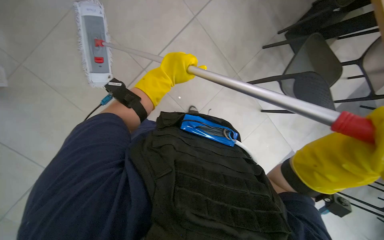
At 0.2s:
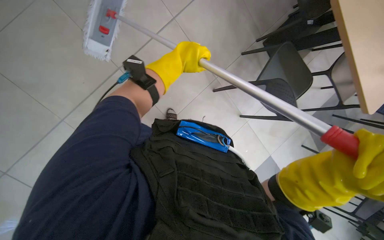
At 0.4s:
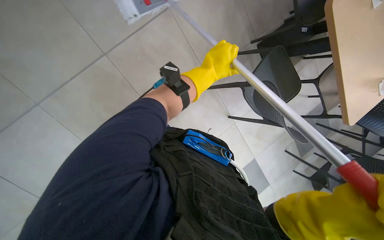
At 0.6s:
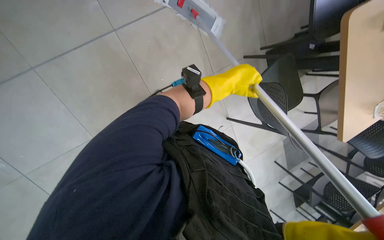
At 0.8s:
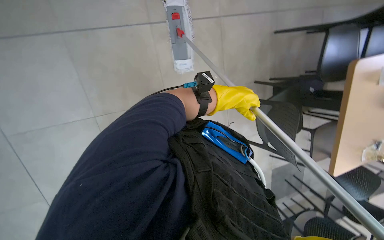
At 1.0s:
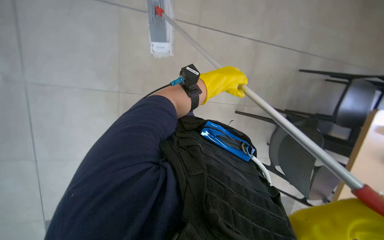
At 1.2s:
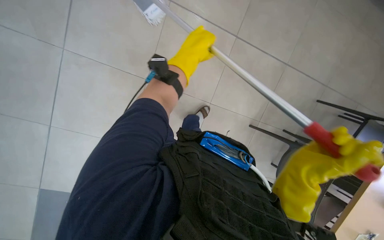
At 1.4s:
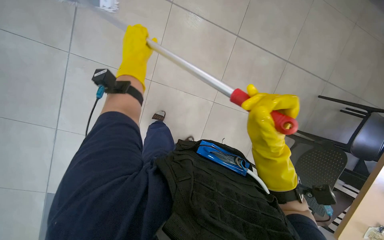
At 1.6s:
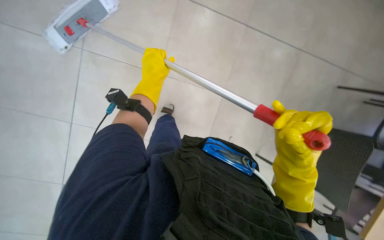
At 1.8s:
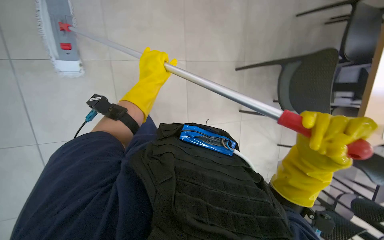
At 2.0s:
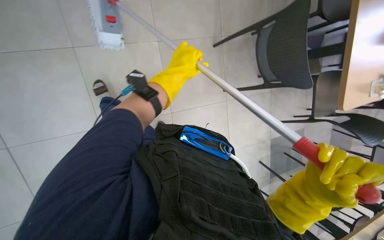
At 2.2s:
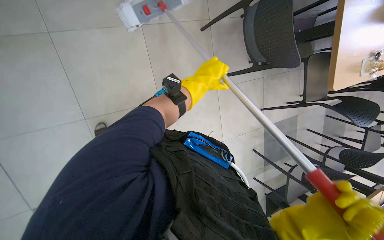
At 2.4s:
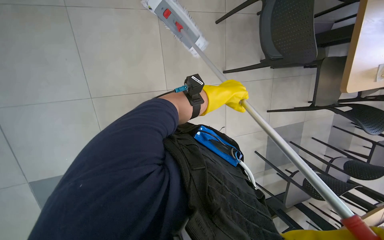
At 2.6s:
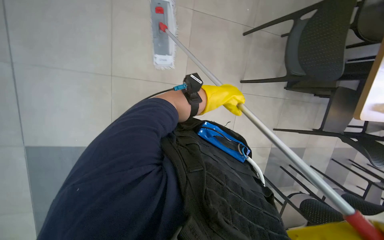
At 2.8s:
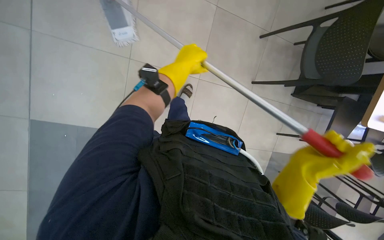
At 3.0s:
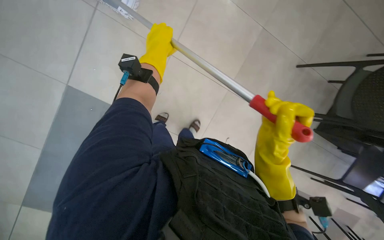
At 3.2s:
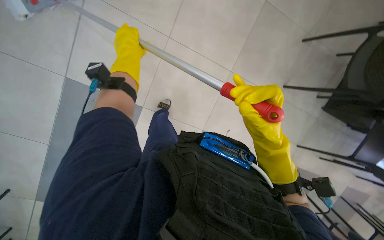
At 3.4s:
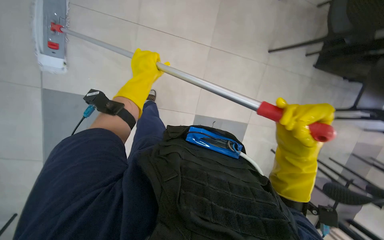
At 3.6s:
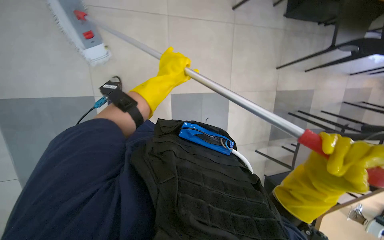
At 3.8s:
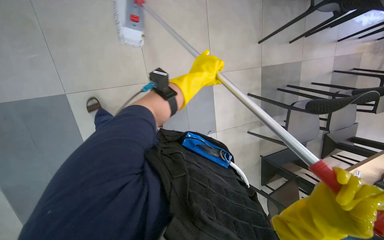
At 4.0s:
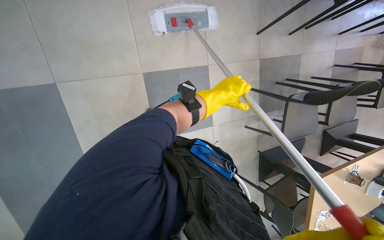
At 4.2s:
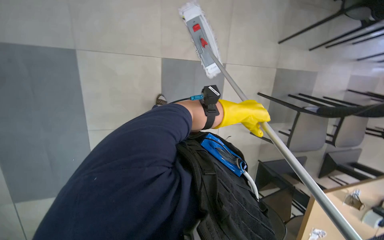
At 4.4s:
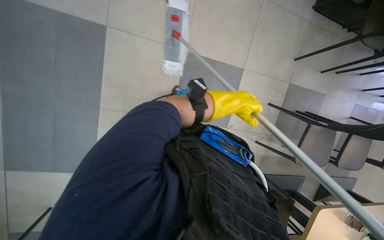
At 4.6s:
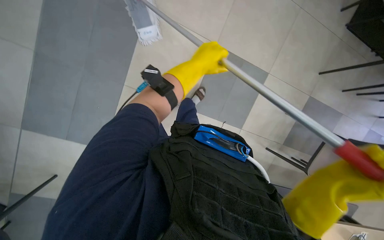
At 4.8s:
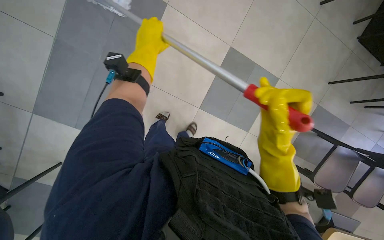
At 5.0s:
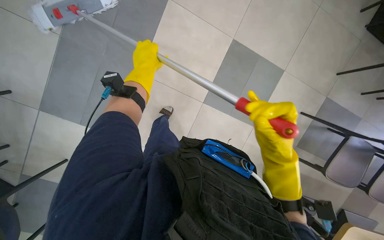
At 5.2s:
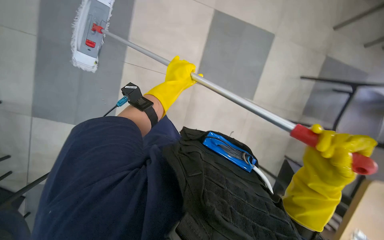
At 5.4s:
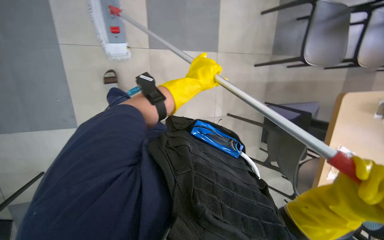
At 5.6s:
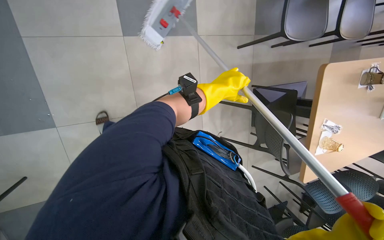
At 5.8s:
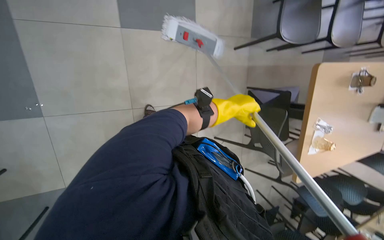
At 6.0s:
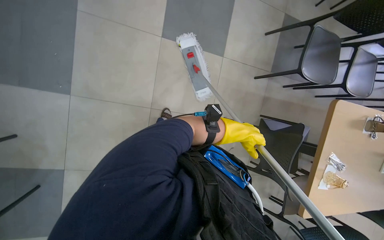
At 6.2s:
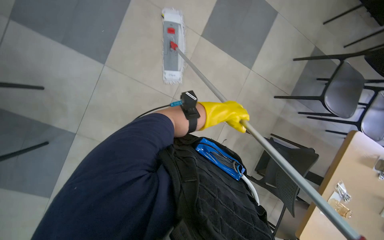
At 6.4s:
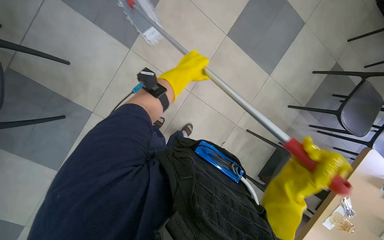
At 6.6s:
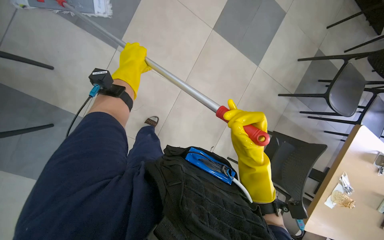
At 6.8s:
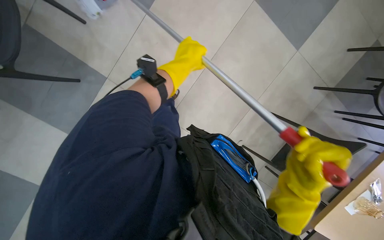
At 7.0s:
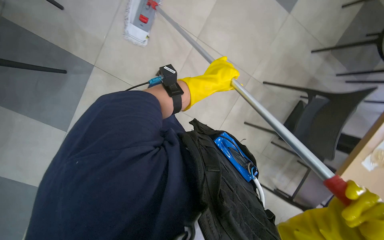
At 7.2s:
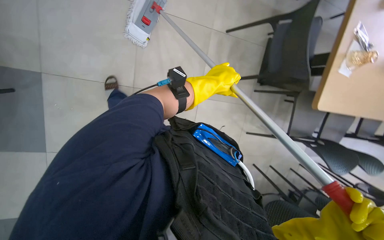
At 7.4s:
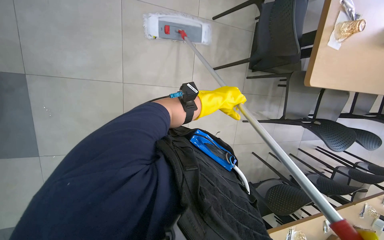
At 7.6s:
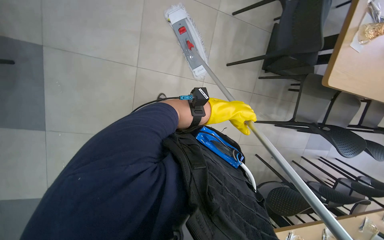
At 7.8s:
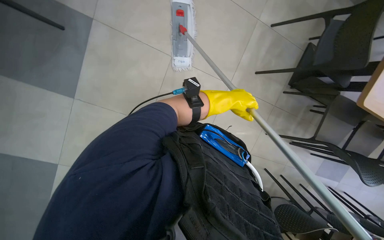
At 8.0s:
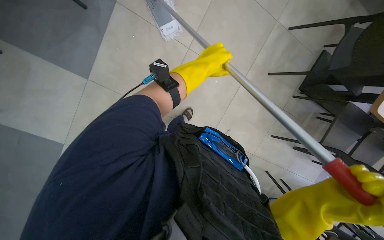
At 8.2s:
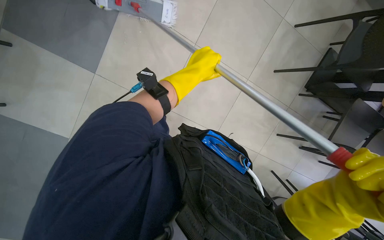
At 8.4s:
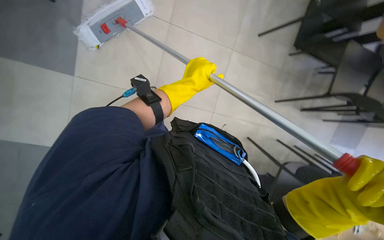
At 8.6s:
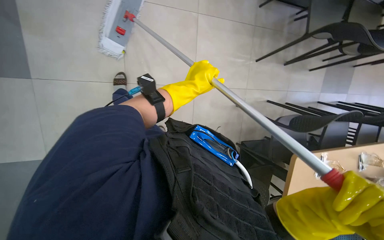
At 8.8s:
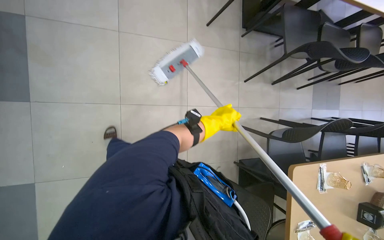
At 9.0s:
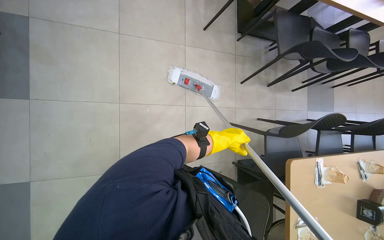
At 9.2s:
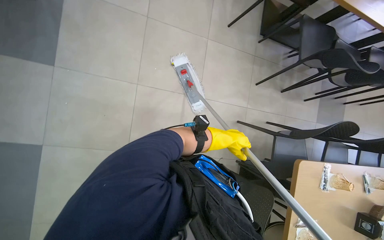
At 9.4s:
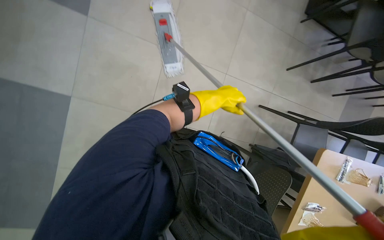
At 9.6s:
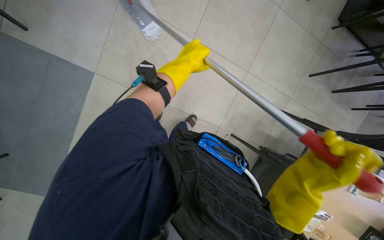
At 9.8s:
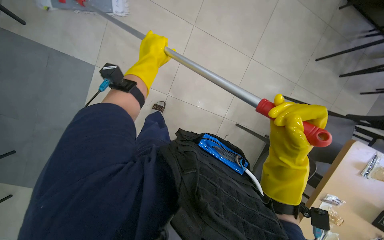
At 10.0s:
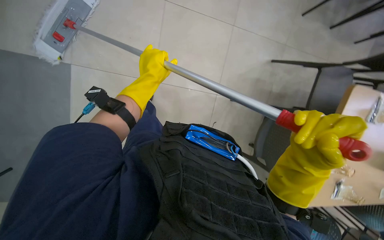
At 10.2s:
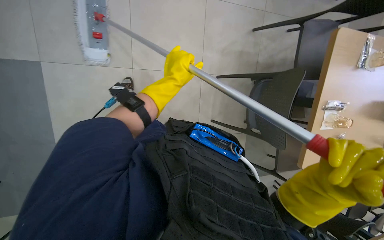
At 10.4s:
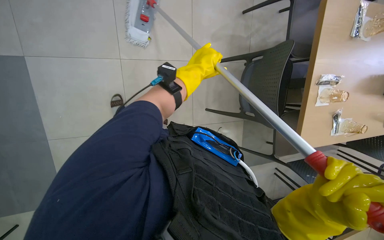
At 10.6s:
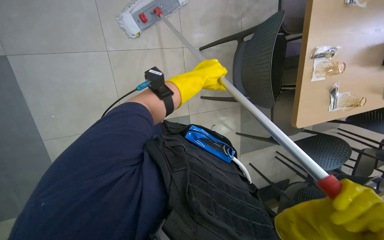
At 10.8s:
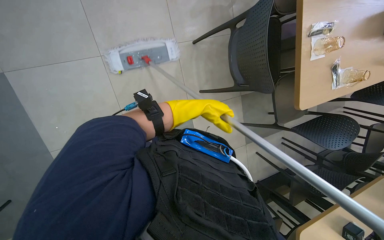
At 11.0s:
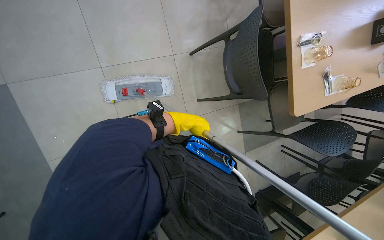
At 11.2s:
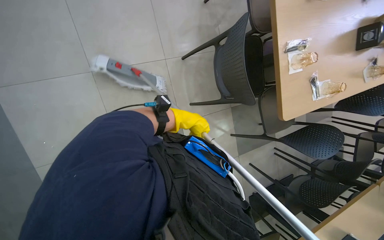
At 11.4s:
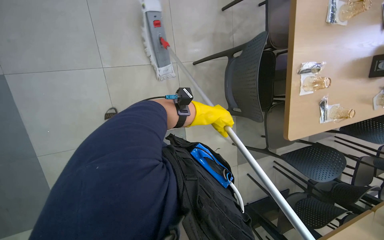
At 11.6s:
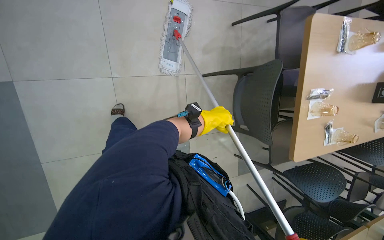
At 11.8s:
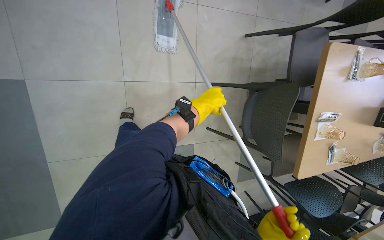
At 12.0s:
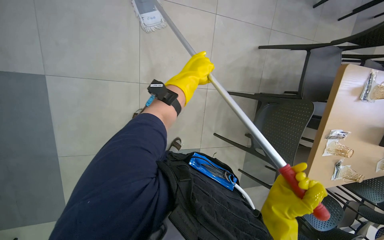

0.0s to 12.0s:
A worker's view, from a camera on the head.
Job: mopping floor.
The whole recording: Mopping cafeteria floor. The worker mops the cafeteria floor, moving around tables and chairs and periodically cleaning the mop head.
0.0s to 1.6s: The left hand is displaced farther from the camera by some 10 cm, and goes to the right and returns, approximately 5 cm each way.
1.6s to 3.0s: The left hand reaches about 15 cm to the right, then returns.
3.0s to 4.4s: The left hand moves down the picture and to the right, approximately 35 cm.
4.4s to 6.0s: The left hand is displaced down the picture by about 35 cm, and travels to the left and back again, roughly 30 cm each way.
9.0s to 10.4s: The wearer looks roughly 15 degrees further downward.

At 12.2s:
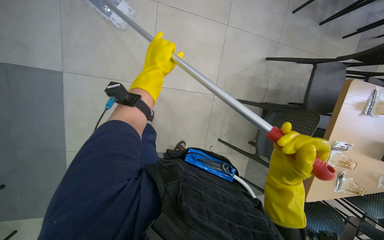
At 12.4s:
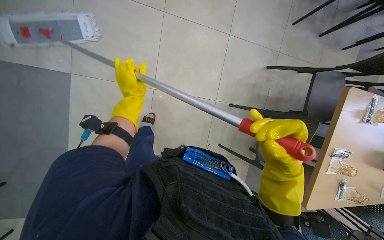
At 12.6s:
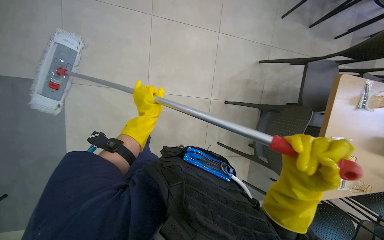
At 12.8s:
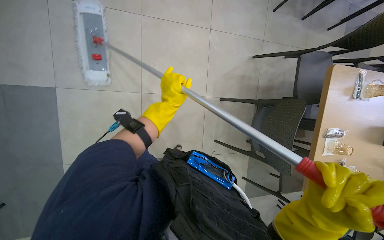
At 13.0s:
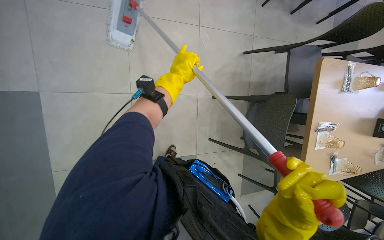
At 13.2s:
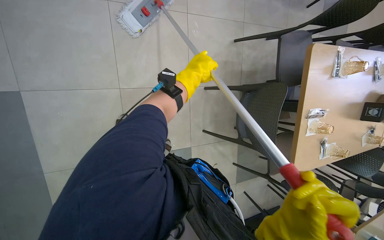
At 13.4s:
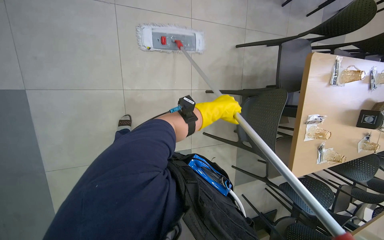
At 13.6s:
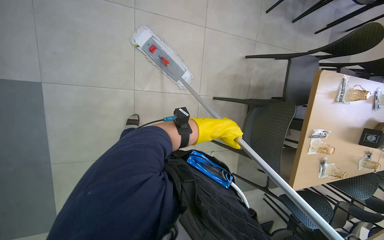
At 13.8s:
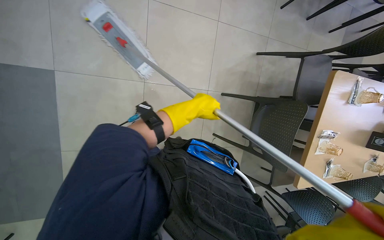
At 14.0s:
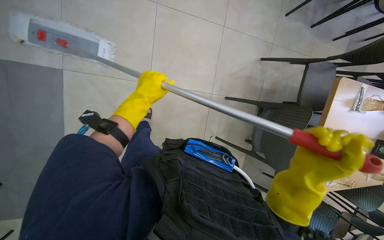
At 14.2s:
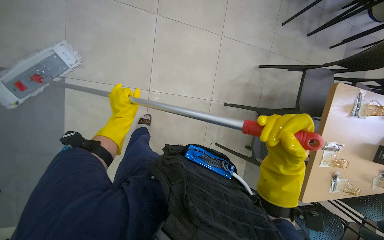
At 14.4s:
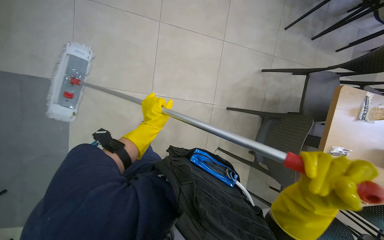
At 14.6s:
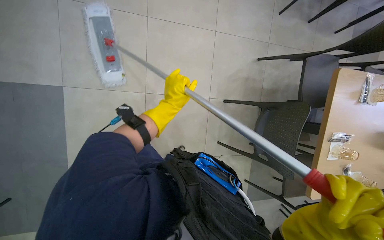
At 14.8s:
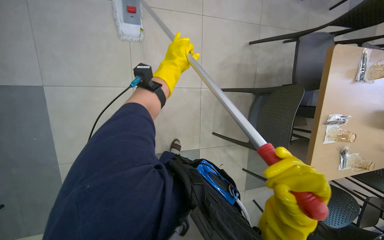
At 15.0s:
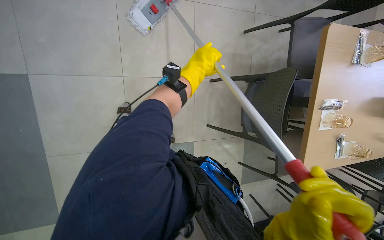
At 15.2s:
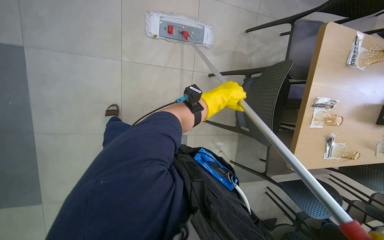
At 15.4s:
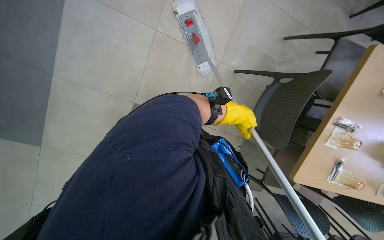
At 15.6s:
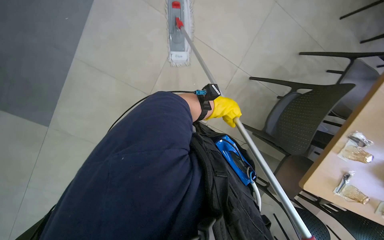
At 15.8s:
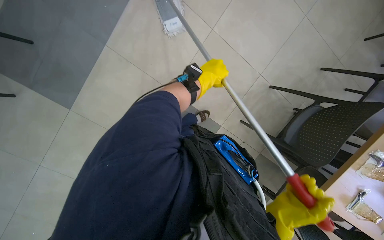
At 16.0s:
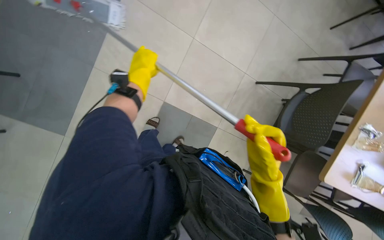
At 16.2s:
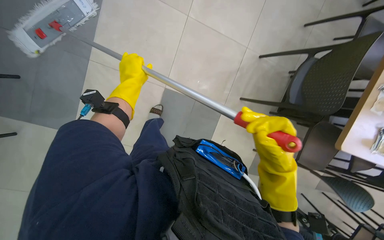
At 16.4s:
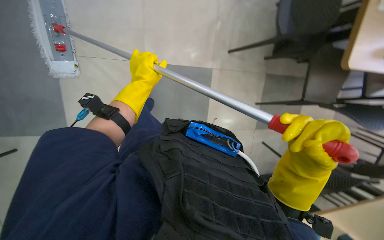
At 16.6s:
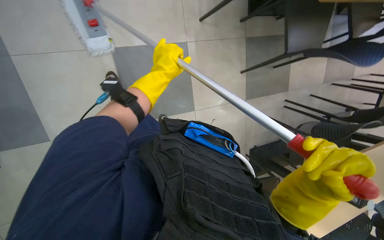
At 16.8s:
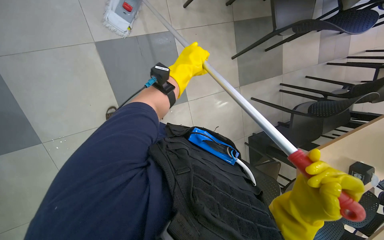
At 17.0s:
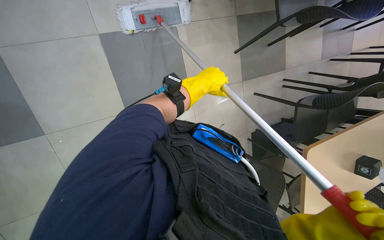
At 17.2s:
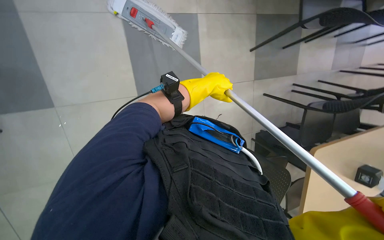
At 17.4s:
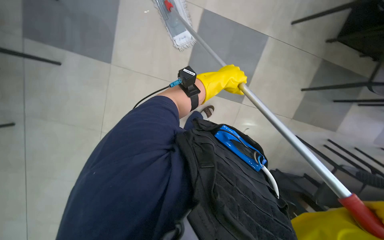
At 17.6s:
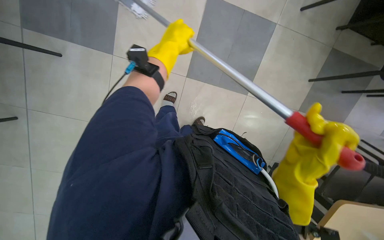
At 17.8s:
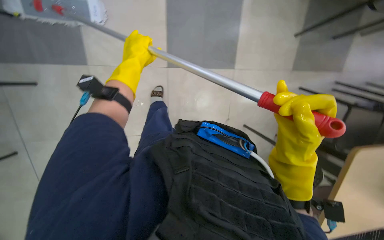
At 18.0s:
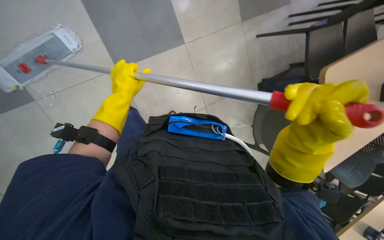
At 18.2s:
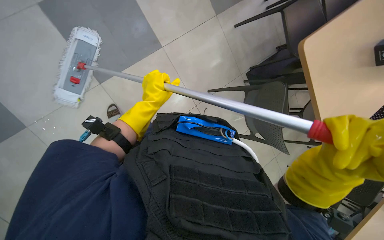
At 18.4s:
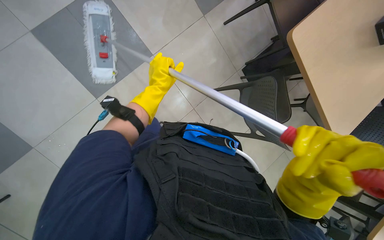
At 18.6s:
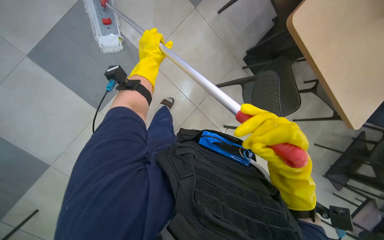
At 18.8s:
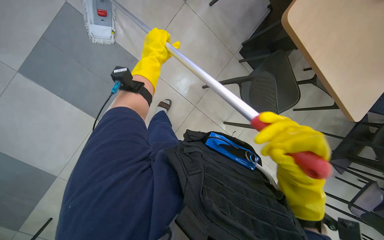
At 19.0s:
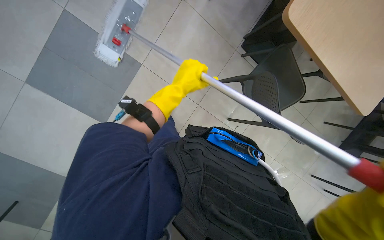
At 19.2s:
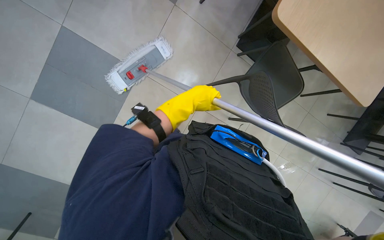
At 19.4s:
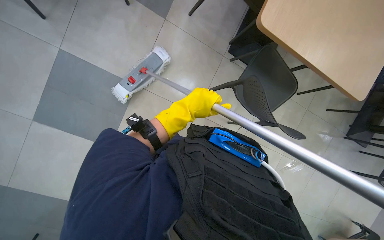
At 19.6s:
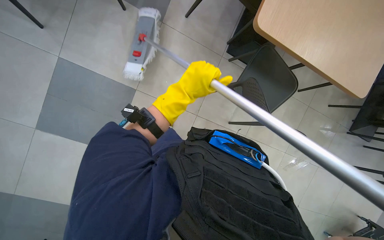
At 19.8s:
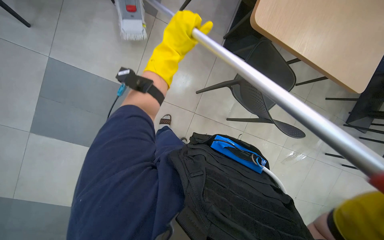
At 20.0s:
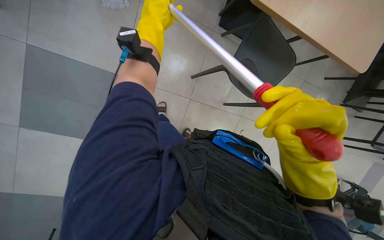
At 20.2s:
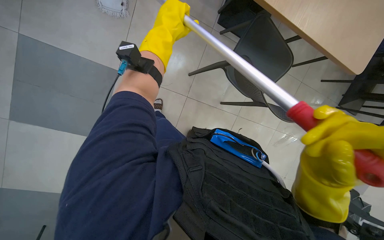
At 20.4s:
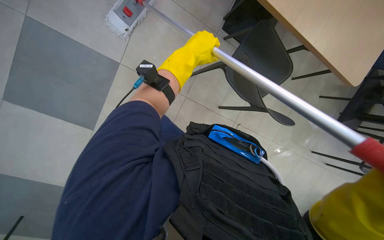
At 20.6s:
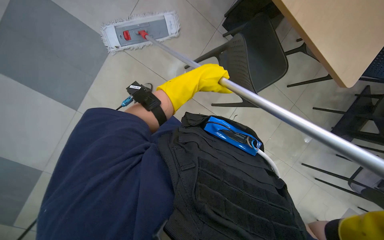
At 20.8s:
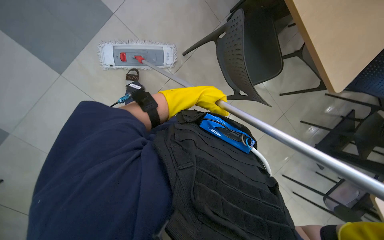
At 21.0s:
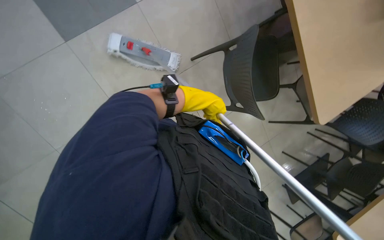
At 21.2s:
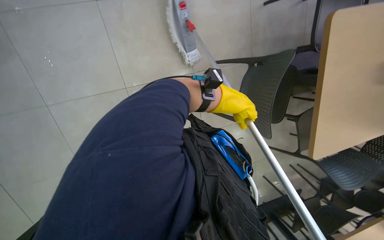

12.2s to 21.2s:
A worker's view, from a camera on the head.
Job: mopping floor.
The whole recording: Mopping cafeteria floor. The worker mops the cafeteria floor, moving around tables and chairs and periodically cleaning the mop head.
12.2s to 13.8s: The left hand swings left and right, about 25 cm each way, with 2 reversals.
13.8s to 15.2s: The left hand travels to the left and back again, some 20 cm each way.
15.2s to 16.6s: The head travels about 50 cm.
16.6s to 18.2s: The left hand travels down the picture by approximately 25 cm, and moves approximately 5 cm to the right and comes back.
18.2s to 19.8s: The view tips downward by about 15 degrees. The left hand goes approximately 30 cm nearer to the camera and to the right.
19.8s to 21.2s: The camera is aimed roughly 15 degrees further to the right. The scene turns about 40 degrees clockwise in the picture.
